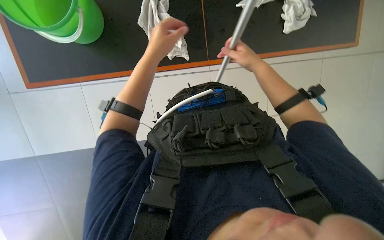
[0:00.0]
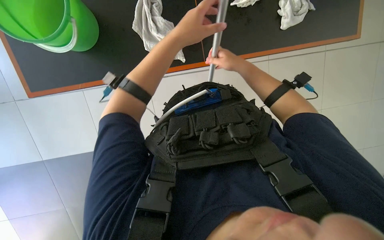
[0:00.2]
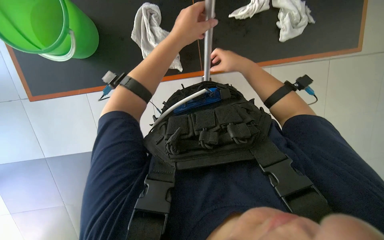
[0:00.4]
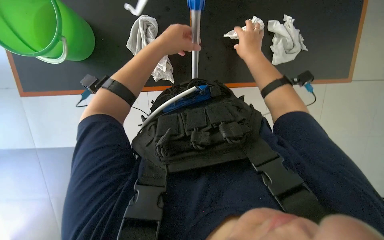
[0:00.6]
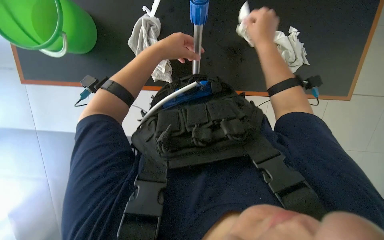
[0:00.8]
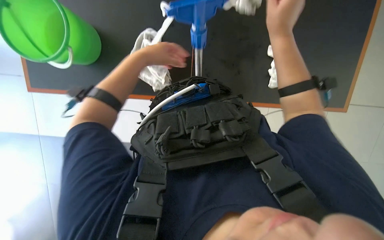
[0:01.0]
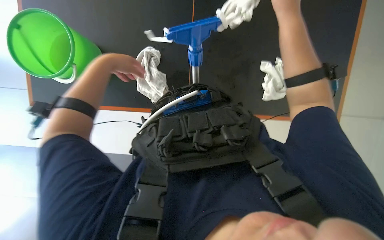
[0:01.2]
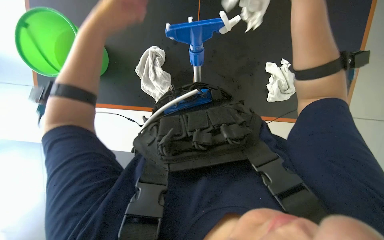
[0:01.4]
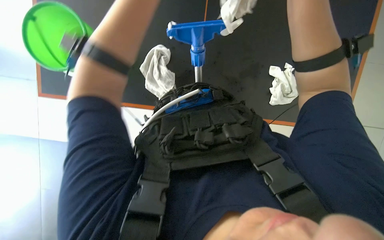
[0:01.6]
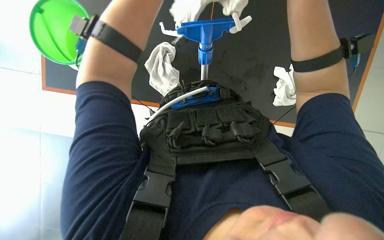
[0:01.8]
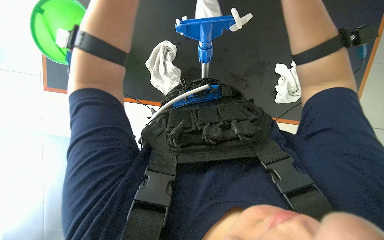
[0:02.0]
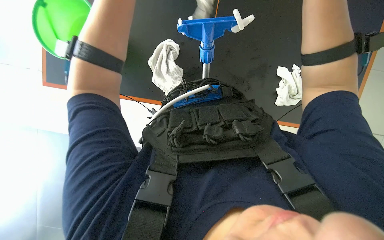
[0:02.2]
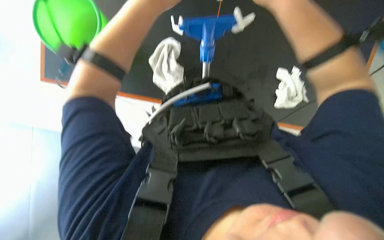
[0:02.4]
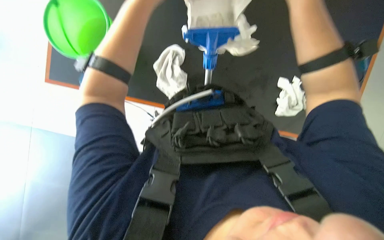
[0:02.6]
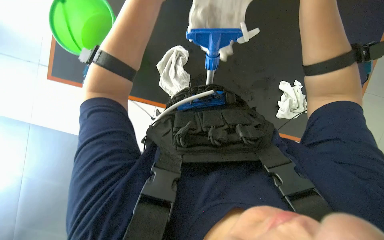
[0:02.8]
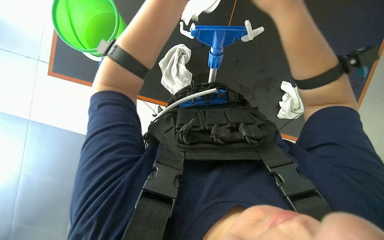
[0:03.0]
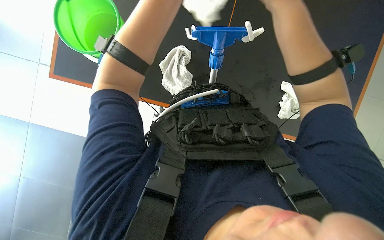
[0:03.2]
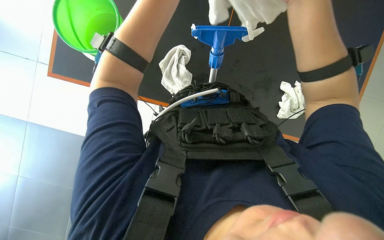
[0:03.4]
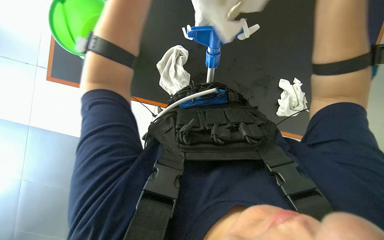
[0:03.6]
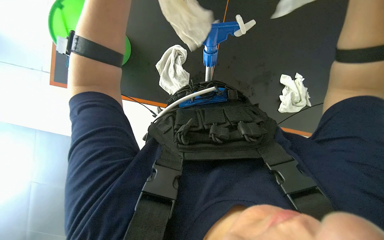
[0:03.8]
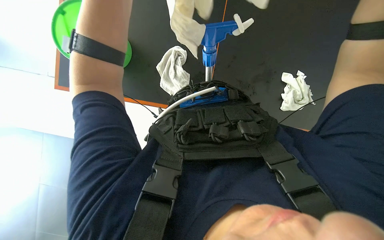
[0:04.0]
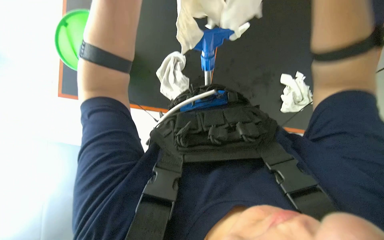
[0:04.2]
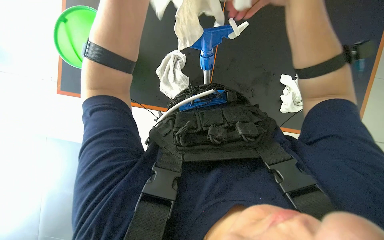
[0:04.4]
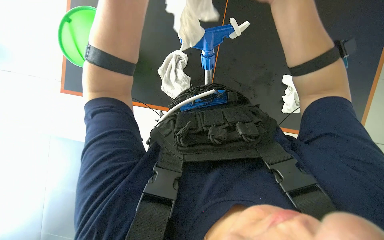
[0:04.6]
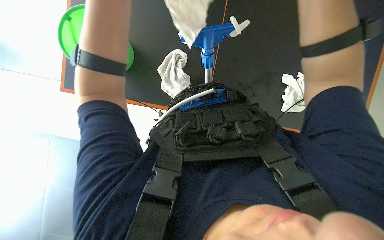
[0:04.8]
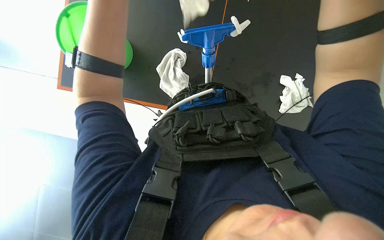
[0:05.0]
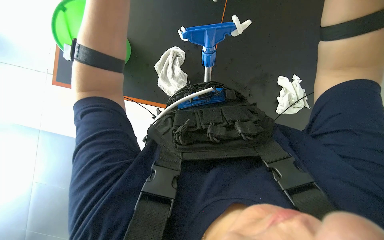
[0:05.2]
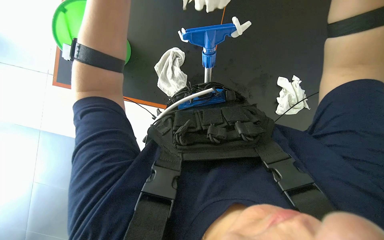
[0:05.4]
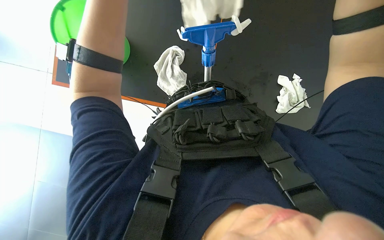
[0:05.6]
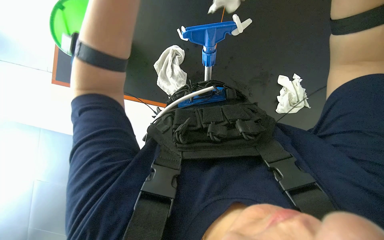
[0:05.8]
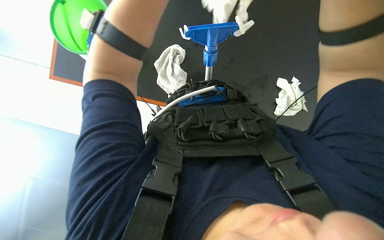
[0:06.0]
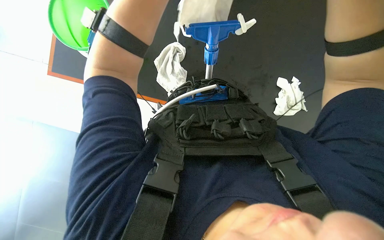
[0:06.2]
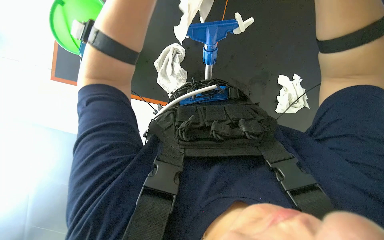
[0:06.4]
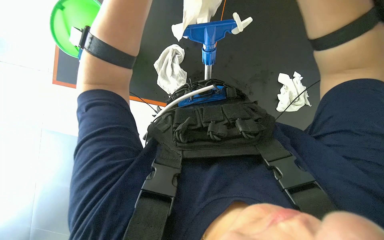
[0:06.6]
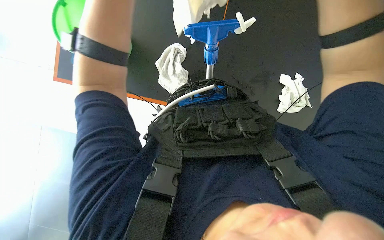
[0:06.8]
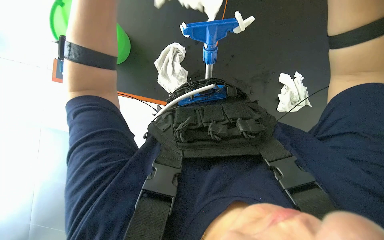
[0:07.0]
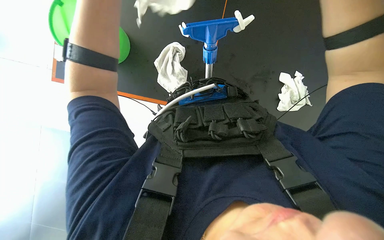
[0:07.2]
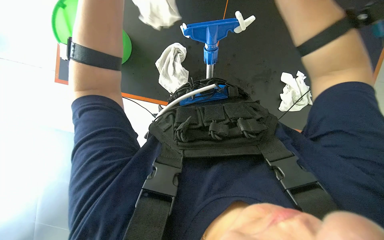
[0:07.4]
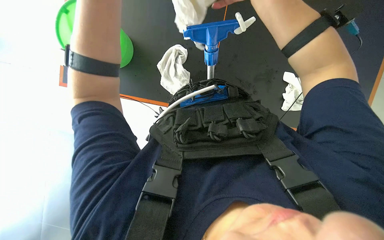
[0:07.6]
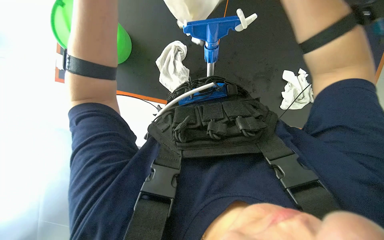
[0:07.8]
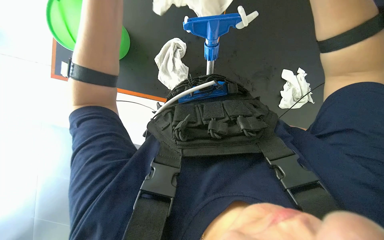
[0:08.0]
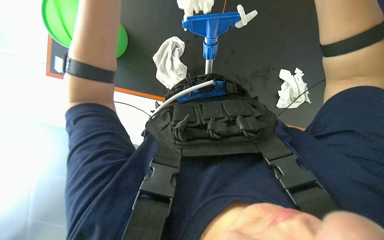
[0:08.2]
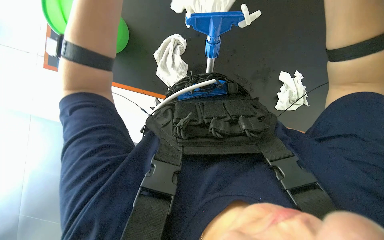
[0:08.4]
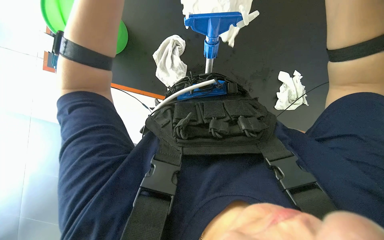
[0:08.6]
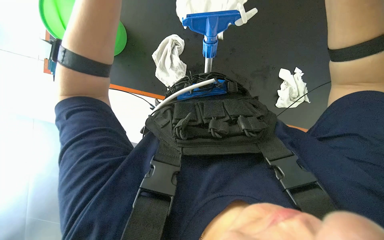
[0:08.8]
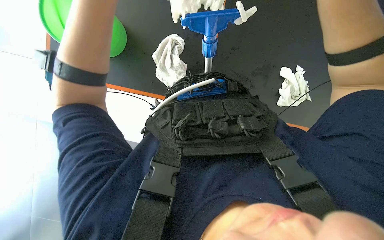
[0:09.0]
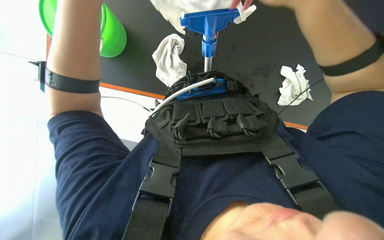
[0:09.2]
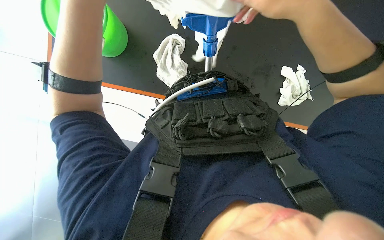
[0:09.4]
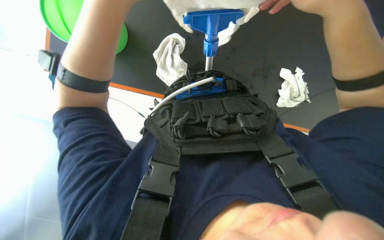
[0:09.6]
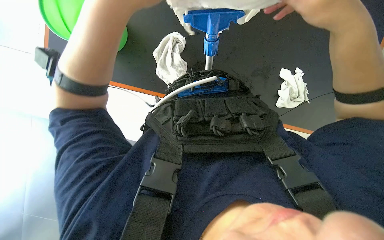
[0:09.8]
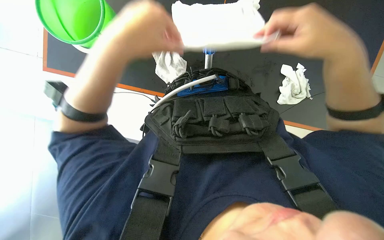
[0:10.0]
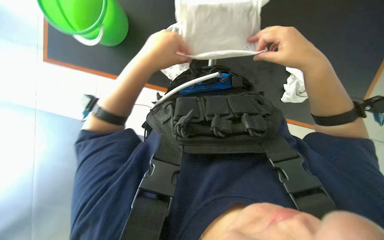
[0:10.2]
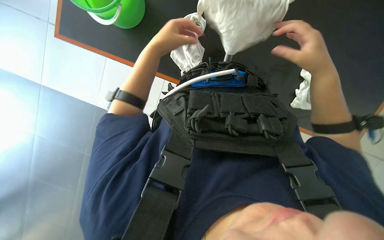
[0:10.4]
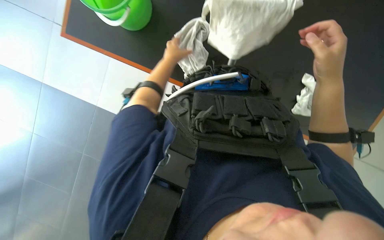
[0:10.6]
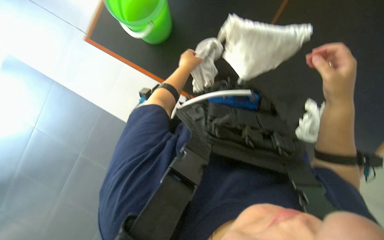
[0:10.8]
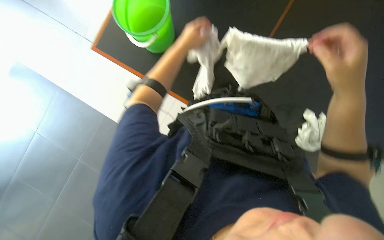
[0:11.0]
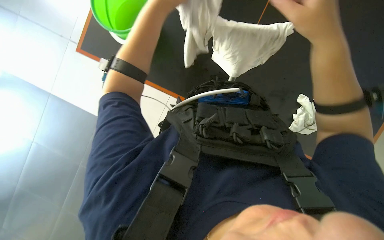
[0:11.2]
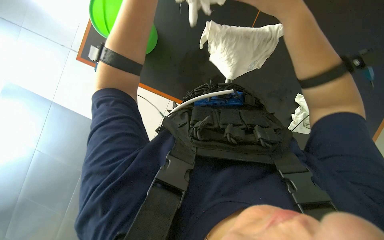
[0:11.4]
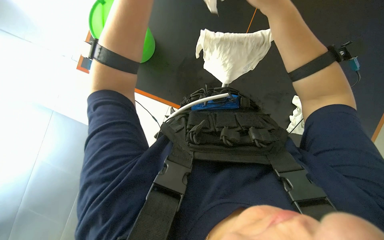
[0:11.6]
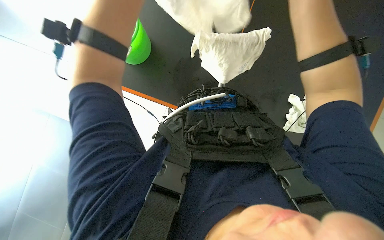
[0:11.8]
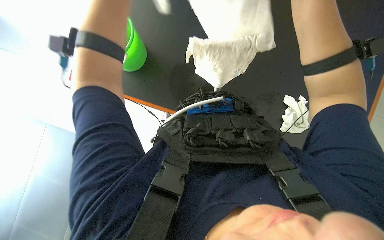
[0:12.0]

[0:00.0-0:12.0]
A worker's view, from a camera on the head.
Job: preparing cleaning supplies.
The whole recording: Attaching mop head to pole. The worker attaches a mop head to the long-handled pole.
0:10.4 to 0:12.0: The view tips upward by about 15 degrees.

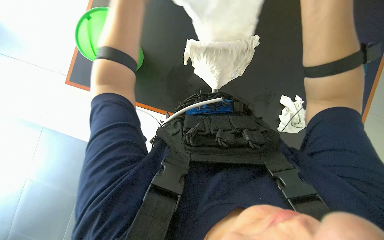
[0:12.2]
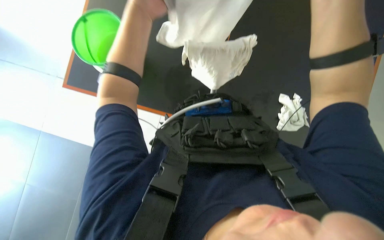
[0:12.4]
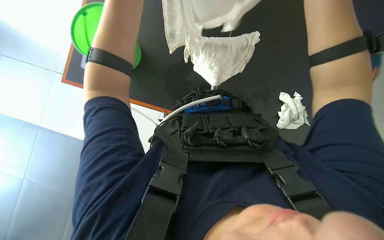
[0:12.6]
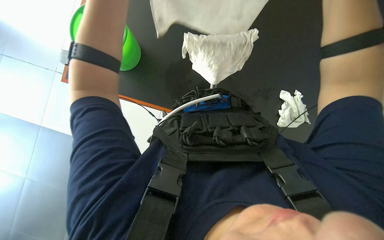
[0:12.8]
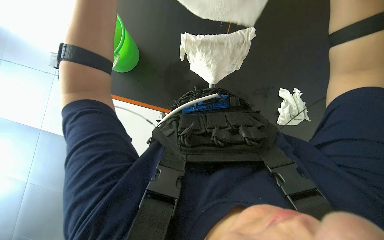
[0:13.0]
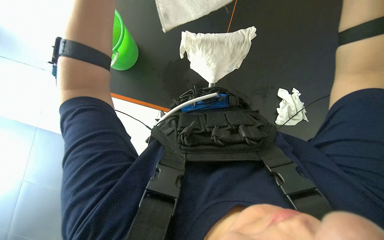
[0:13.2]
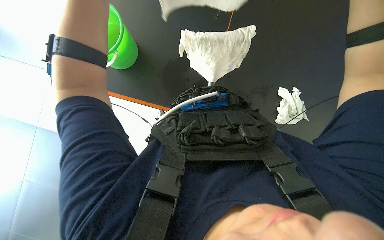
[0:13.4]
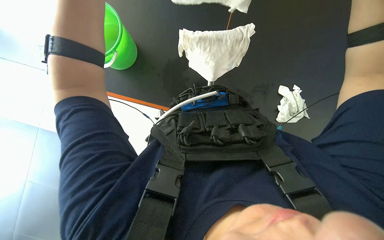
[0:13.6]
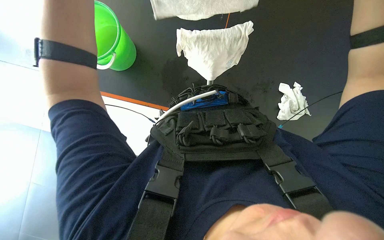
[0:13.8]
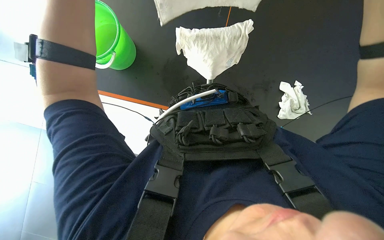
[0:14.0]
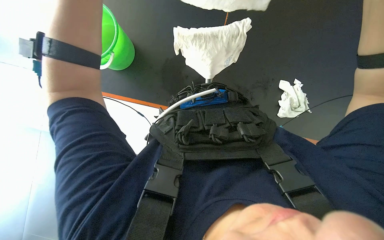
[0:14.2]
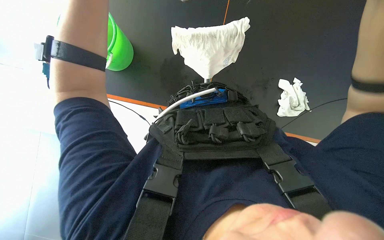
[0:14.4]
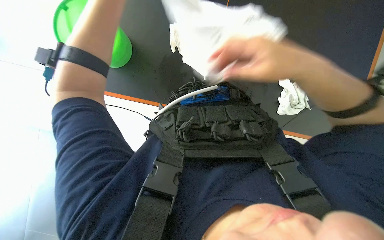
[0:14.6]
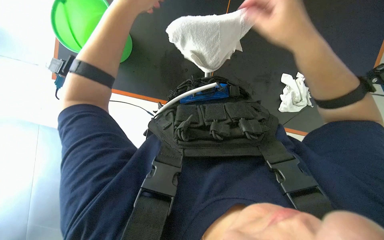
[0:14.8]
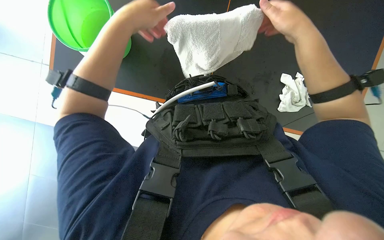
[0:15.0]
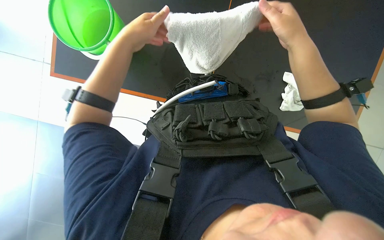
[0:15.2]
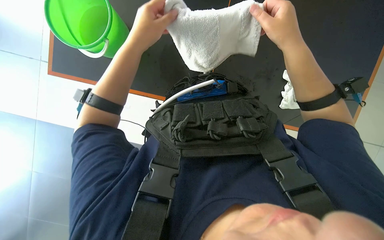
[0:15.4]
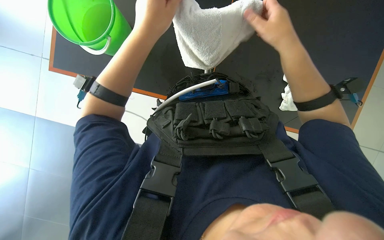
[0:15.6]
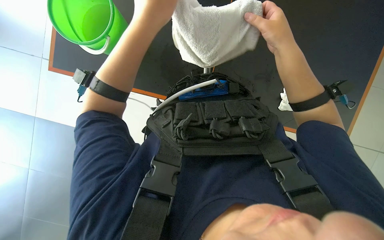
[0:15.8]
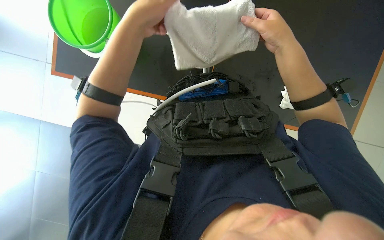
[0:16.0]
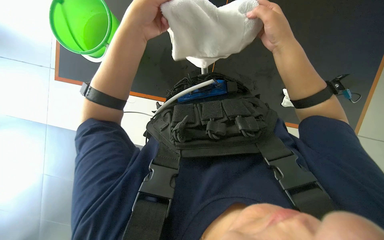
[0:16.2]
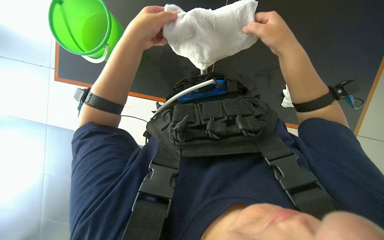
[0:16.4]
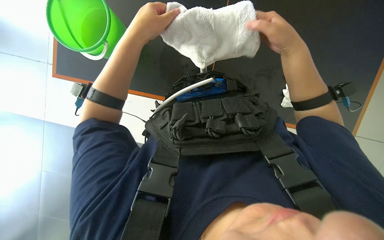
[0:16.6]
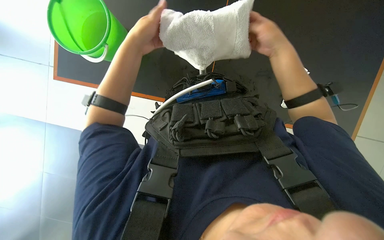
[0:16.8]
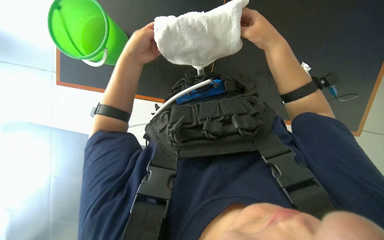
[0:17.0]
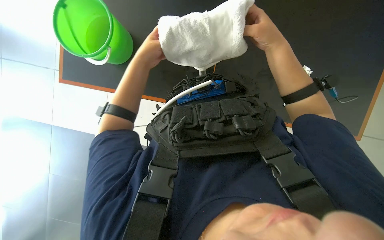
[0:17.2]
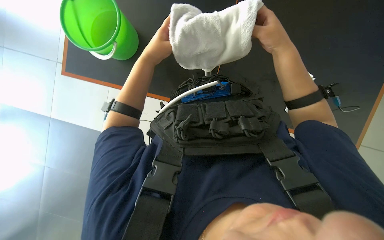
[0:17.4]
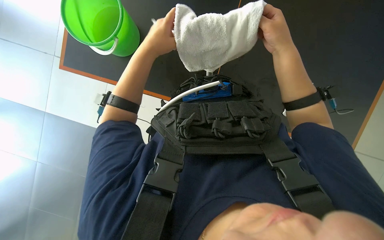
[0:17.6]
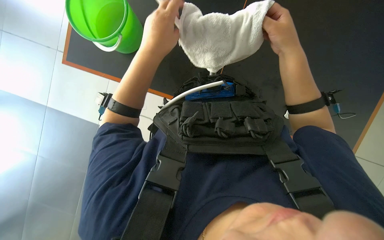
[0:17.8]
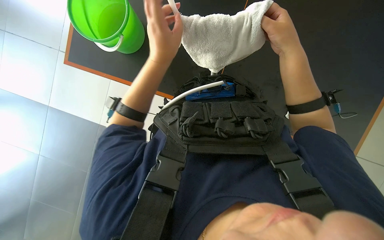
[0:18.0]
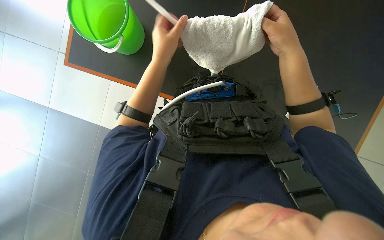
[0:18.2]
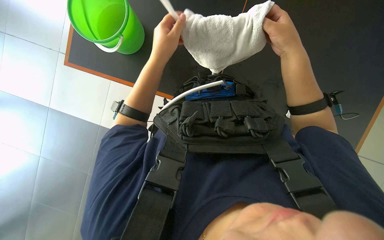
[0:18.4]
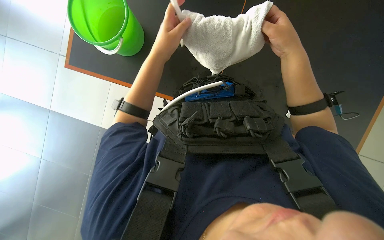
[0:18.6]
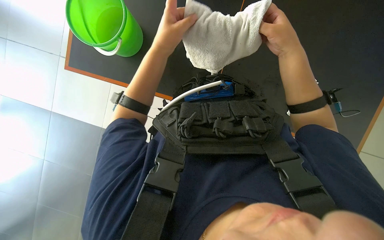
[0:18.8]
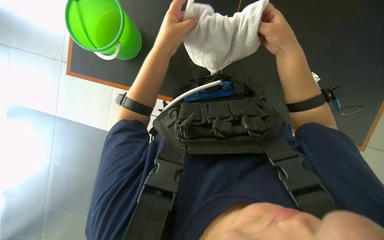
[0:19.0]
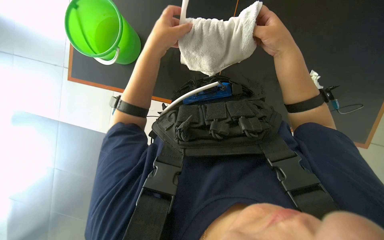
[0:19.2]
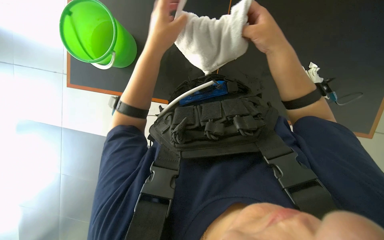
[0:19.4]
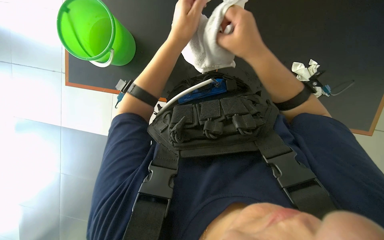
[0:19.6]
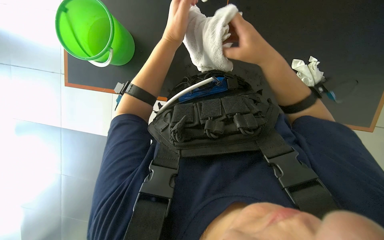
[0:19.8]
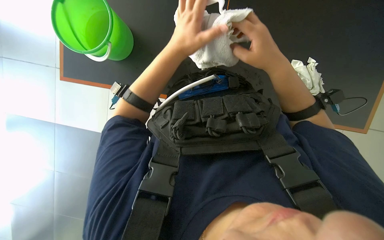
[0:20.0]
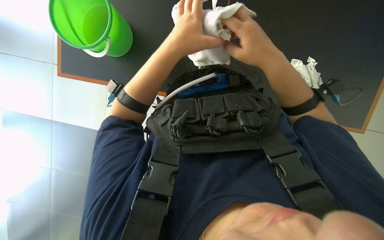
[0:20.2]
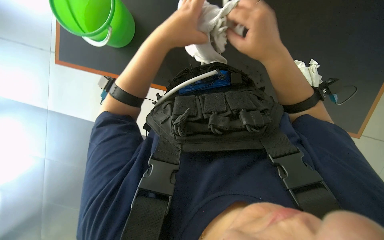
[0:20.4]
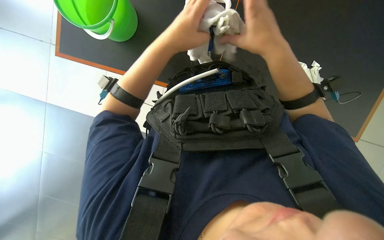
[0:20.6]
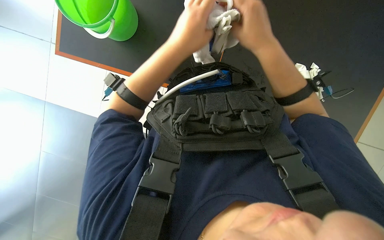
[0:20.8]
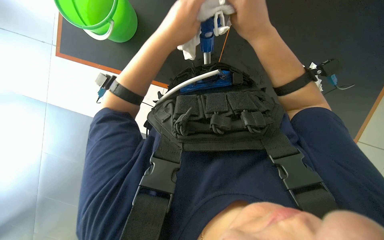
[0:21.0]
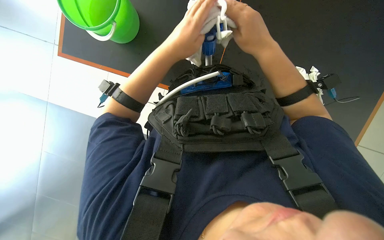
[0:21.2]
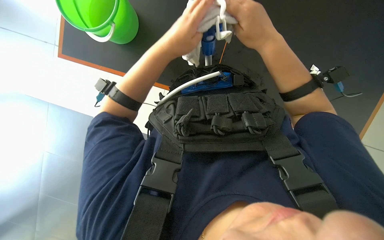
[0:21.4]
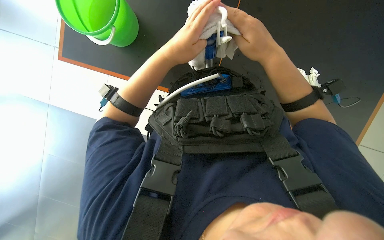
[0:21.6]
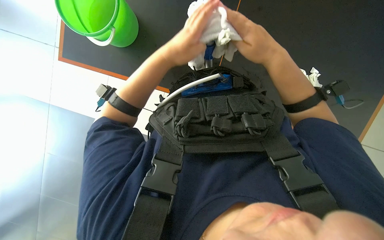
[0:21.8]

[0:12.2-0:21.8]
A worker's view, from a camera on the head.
Job: preparing cleaning supplies.
The whole recording: Attaching mop head to pole. The worker attaches a mop head to the long-handled pole.
0:17.0 to 0:18.6: The hands work in one place, with small movements.
0:18.6 to 0:21.8: The hands make small movements and keep their place.
